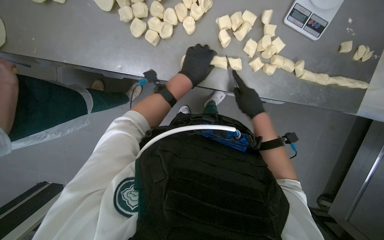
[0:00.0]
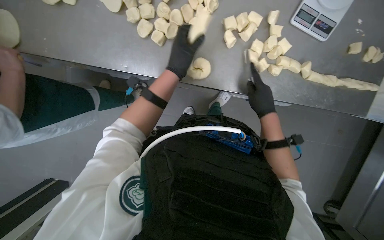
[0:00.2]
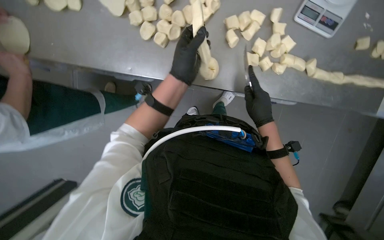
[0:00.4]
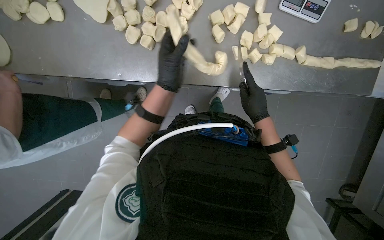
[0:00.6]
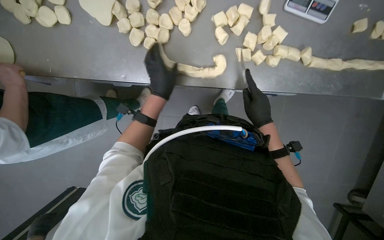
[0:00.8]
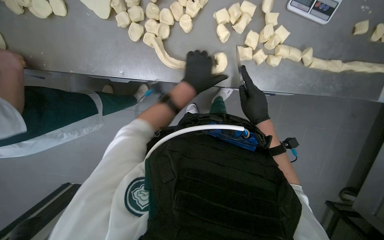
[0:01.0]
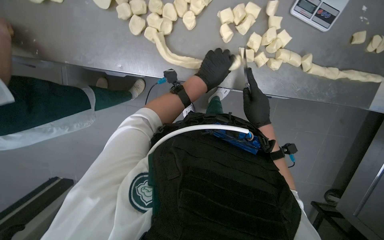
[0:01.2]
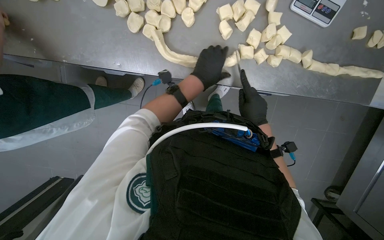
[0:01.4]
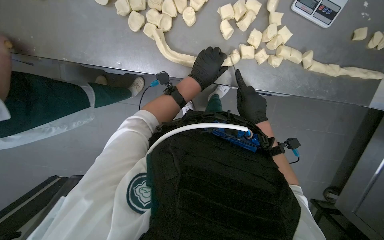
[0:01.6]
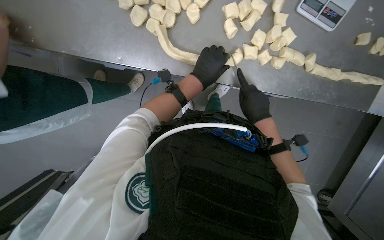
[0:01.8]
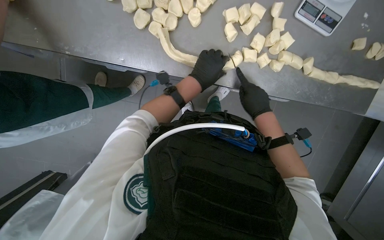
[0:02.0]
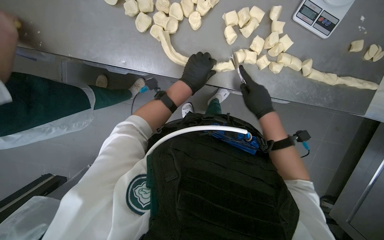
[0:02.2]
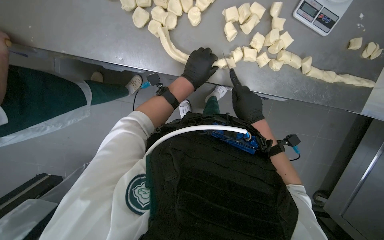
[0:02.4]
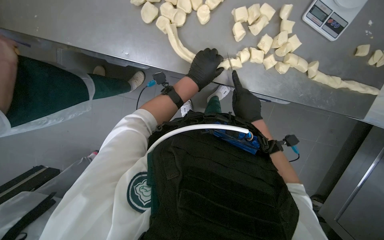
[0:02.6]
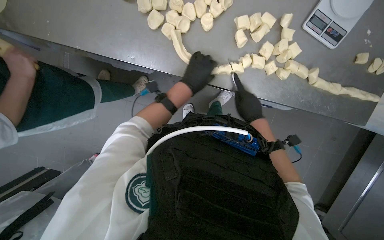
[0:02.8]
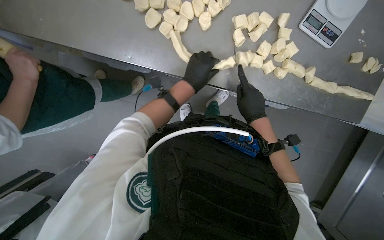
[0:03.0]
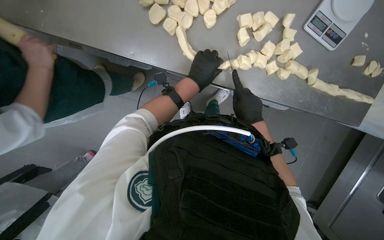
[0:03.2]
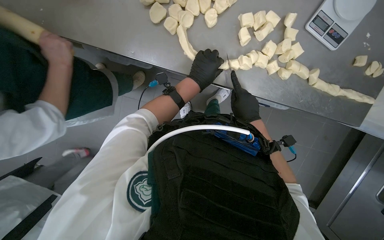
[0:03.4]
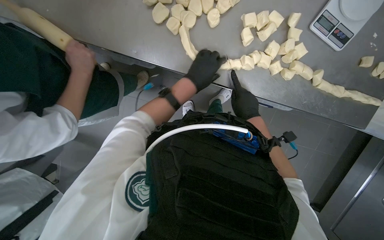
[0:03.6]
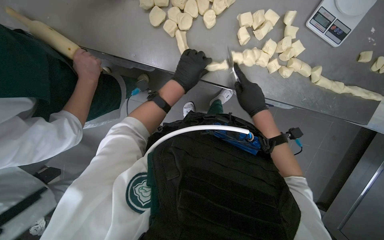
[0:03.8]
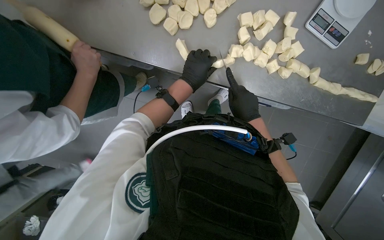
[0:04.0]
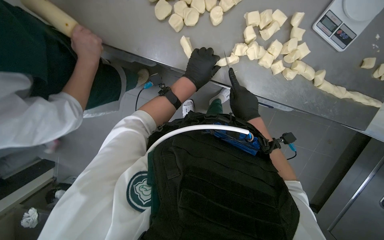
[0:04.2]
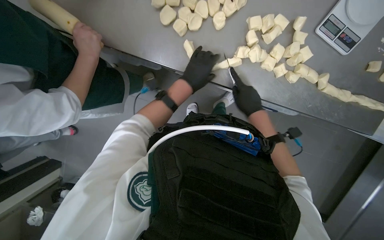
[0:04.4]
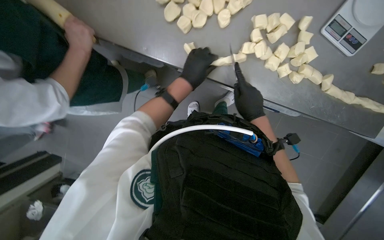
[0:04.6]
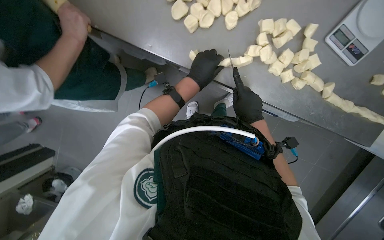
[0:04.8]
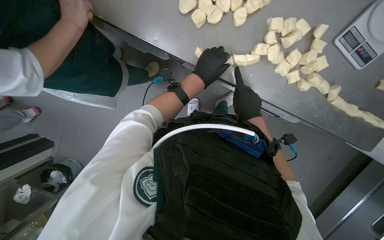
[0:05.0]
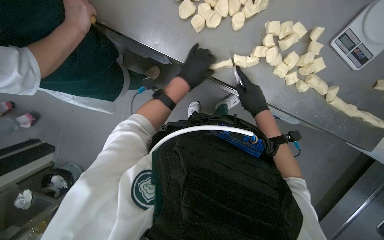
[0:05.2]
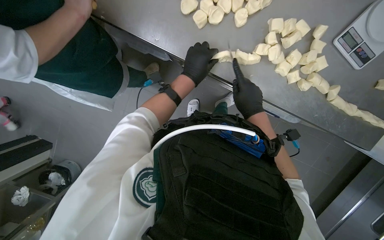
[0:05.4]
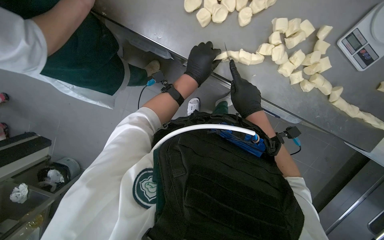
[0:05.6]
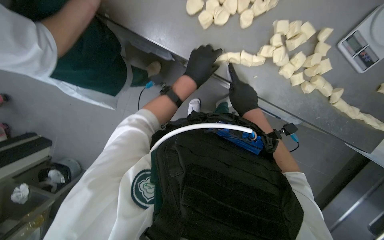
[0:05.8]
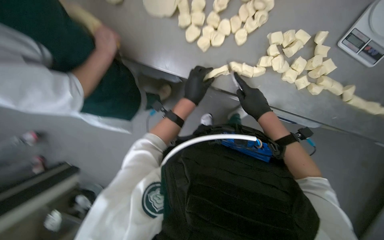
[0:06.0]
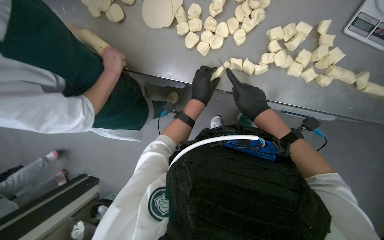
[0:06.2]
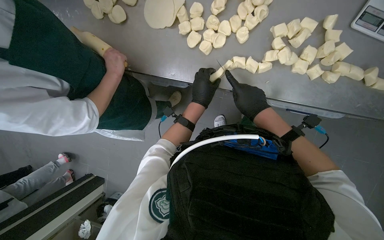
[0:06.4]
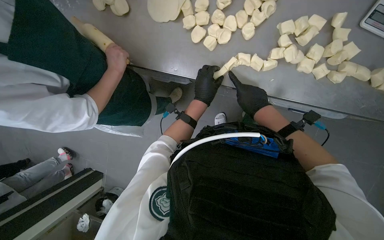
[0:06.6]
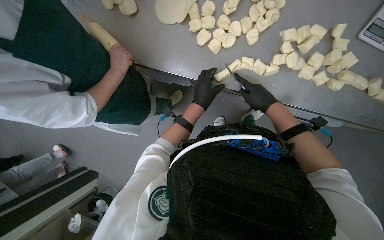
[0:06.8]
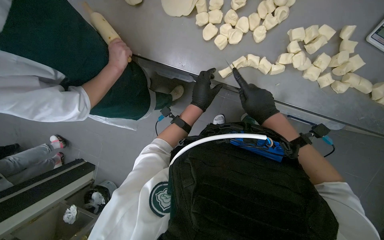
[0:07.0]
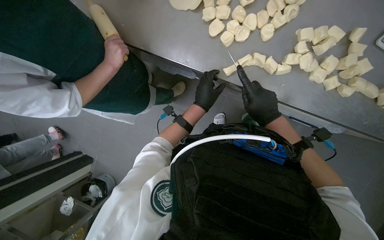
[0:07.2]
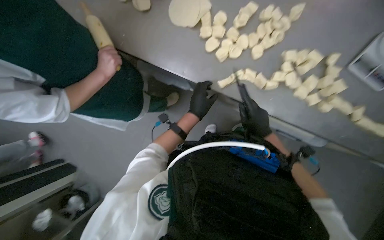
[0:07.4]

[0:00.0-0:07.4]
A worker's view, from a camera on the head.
Job: preparing food.
The whole recording: Shaping and cutting dough into portions. The worker shapes a long piece of dough and then cuts it into smaller portions.
0:00.0 to 0:01.4: The left hand goes to the left and returns, approximately 5 cm each way.
0:01.4 to 0:03.0: The hands work in one place, with small movements.
0:03.0 to 0:04.4: The hands make small movements and keep their place.
0:04.4 to 0:06.0: The hands stay close to where they were, moving slightly.
0:06.0 to 0:07.4: The hands are busy where they are.

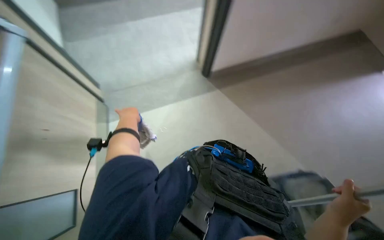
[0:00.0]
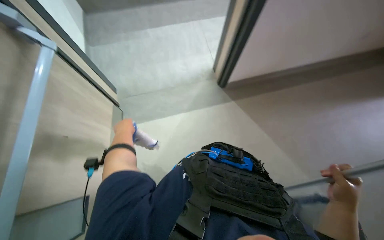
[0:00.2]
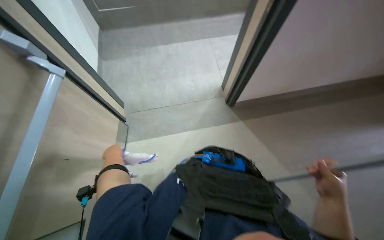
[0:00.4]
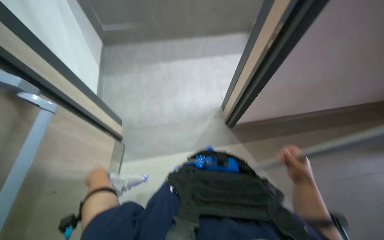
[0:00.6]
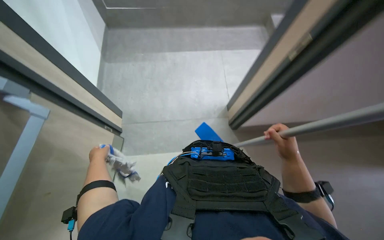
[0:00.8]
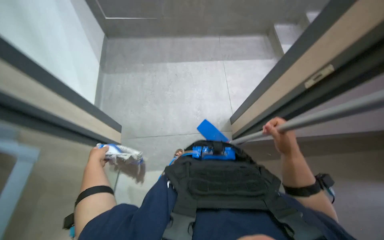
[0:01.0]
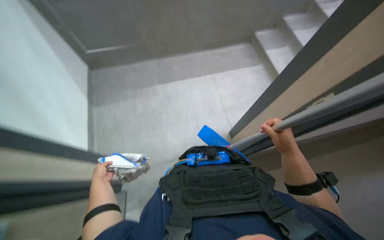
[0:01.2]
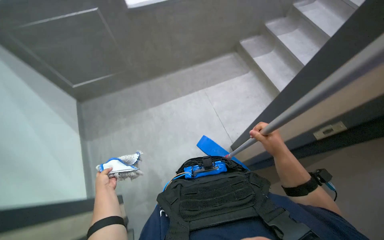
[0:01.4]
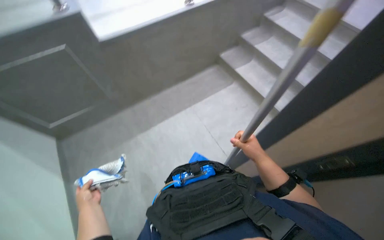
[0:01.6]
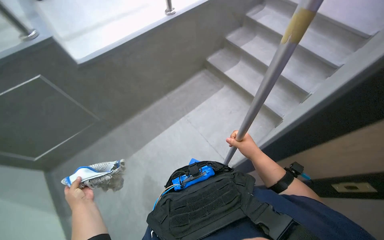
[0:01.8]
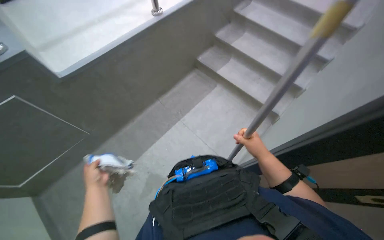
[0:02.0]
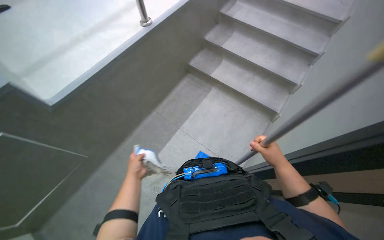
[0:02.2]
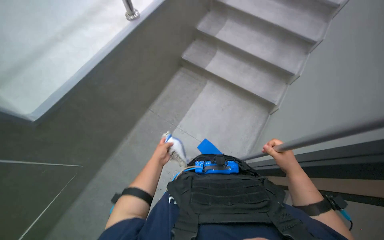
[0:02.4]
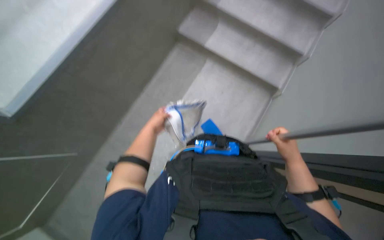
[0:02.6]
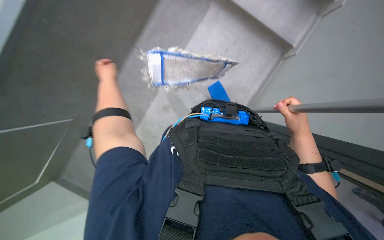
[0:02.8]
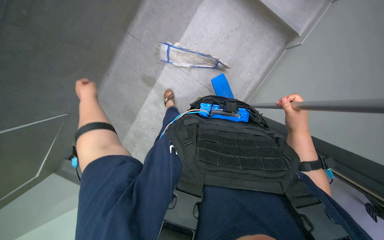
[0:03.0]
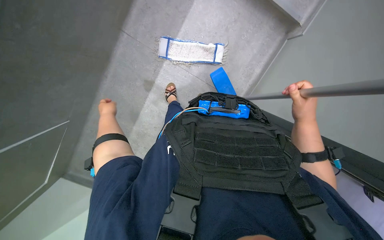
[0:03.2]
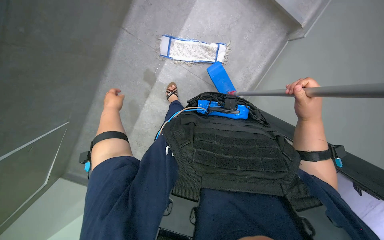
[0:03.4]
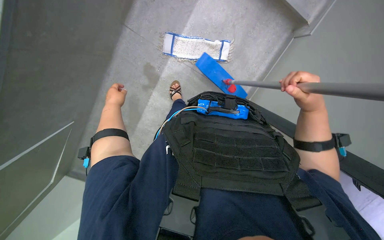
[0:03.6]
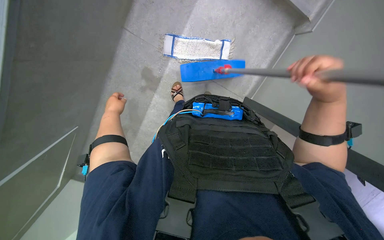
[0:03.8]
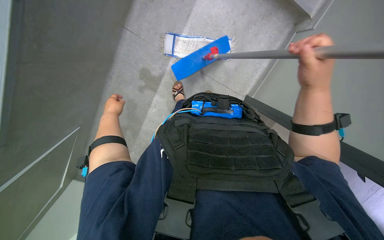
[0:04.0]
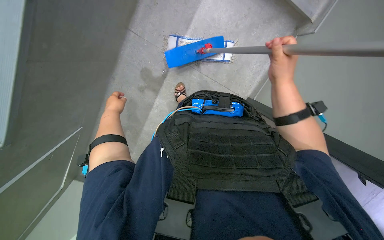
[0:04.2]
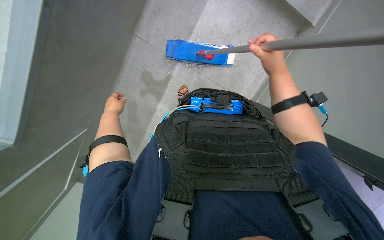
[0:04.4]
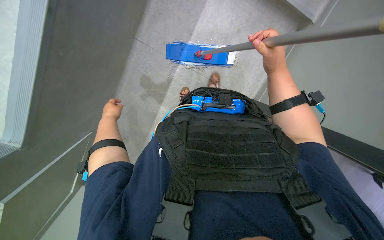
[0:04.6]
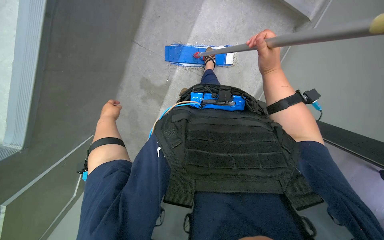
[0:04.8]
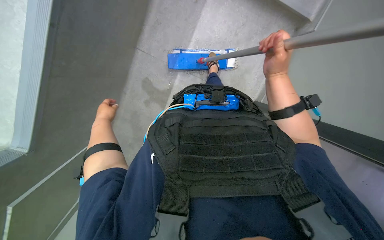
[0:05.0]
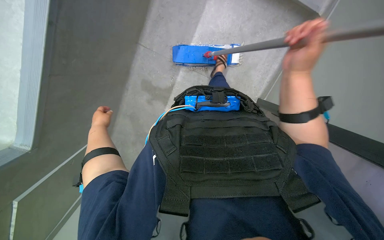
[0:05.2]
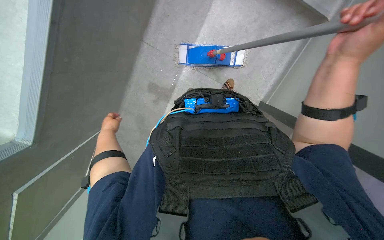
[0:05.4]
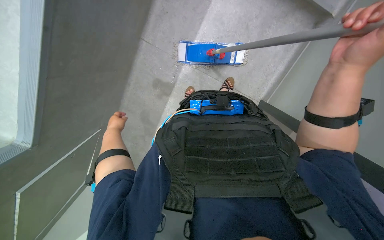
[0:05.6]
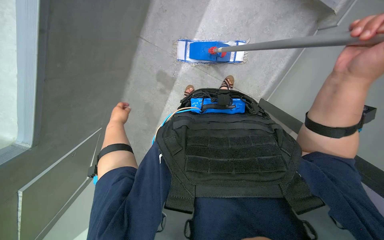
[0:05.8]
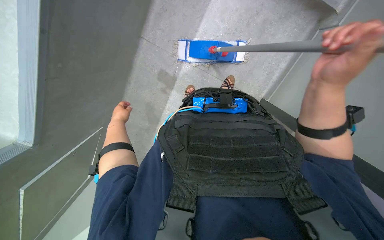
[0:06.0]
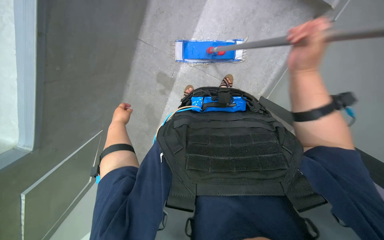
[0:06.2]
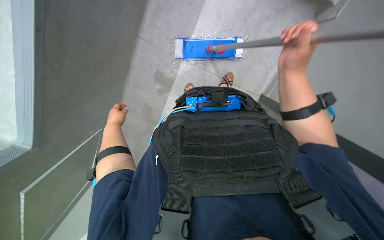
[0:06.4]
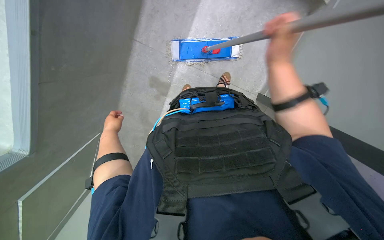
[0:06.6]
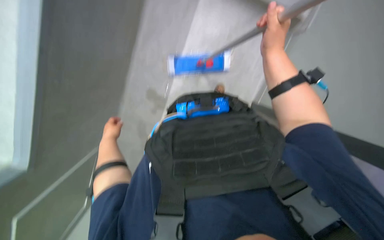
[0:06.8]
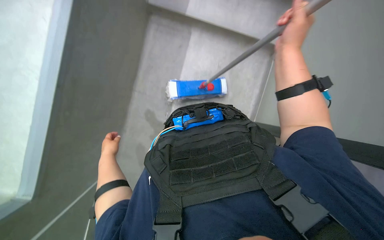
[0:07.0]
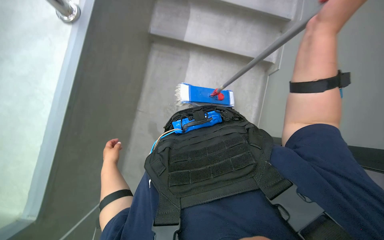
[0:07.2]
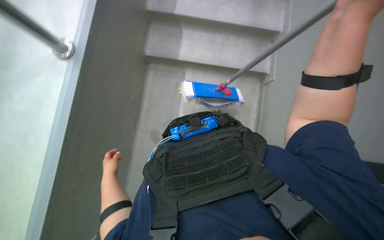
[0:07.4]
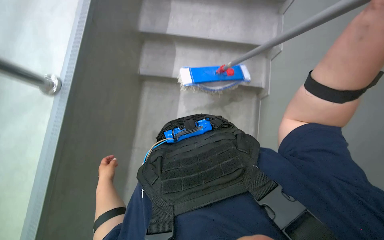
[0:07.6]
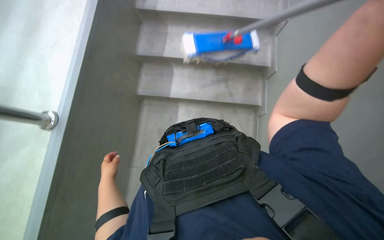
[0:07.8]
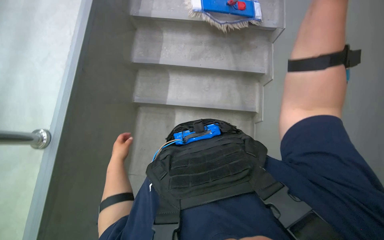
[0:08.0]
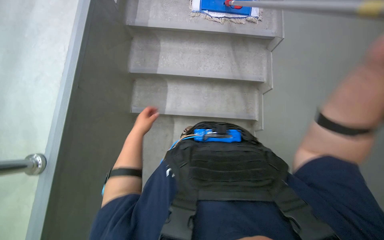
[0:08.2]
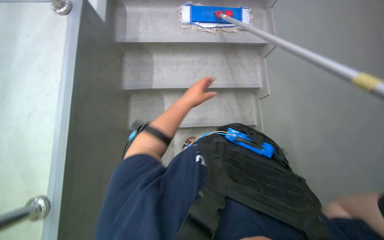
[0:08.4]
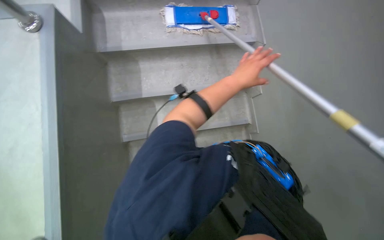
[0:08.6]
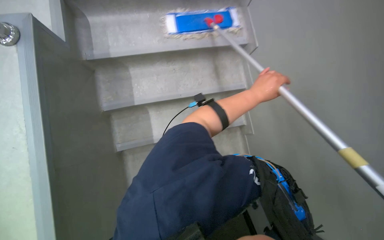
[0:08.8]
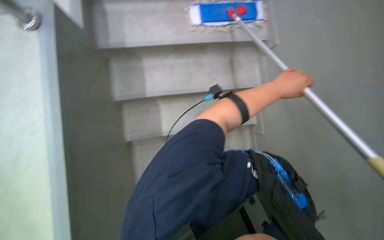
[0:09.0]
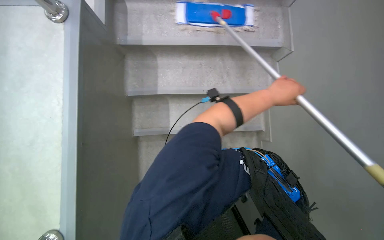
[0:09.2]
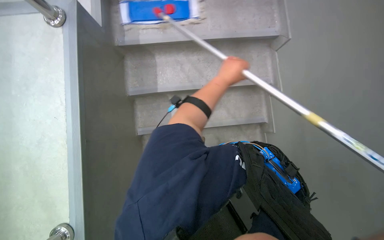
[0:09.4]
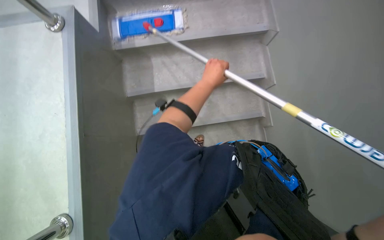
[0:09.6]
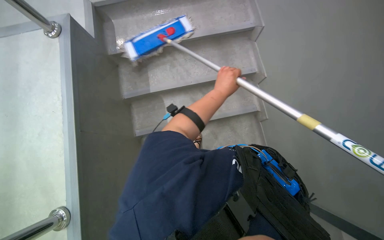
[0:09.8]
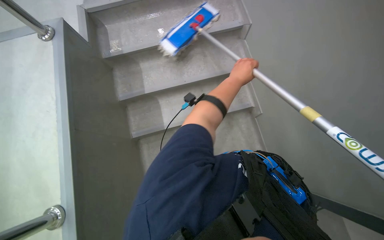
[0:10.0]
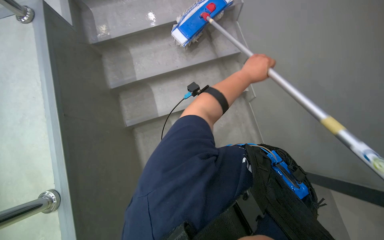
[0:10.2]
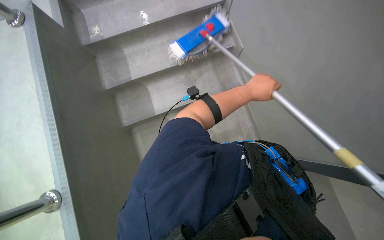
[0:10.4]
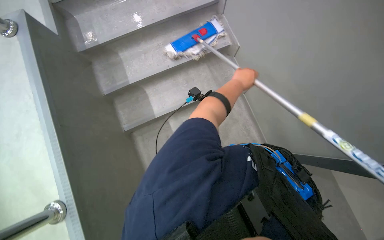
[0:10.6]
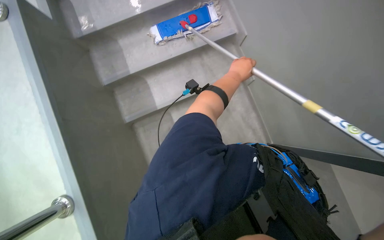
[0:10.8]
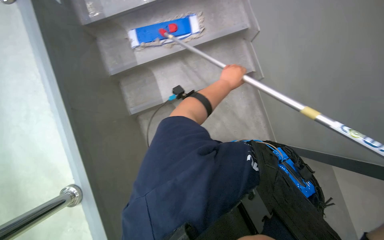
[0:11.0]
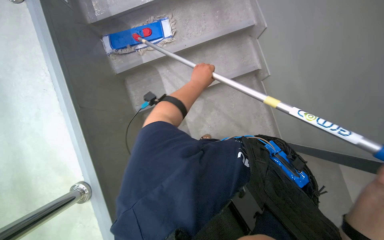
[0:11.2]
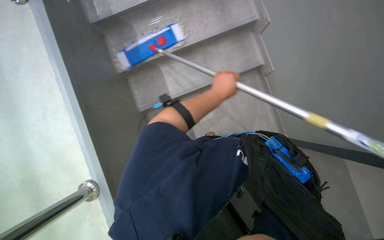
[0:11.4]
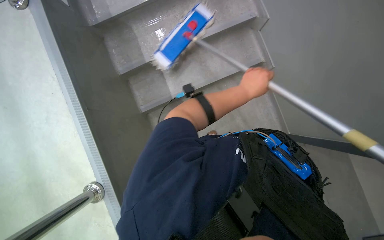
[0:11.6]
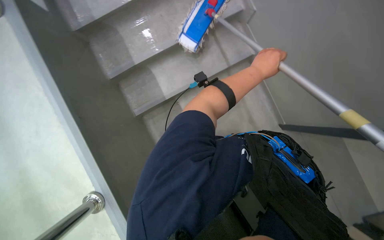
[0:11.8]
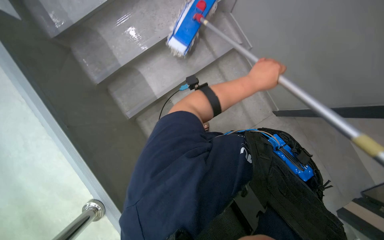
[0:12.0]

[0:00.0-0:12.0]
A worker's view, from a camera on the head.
Job: mopping floor.
The whole recording: Mopping floor and stairs. The worker mops the floor and stairs using a flat mop.
0:00.0 to 0:01.6: The camera pitches upward, by some 20 degrees. Everything in view rotates roughly 35 degrees counterclockwise.
0:01.6 to 0:03.0: The wearer moves roughly 40 cm. The wearer looks about 25 degrees further to the right. The wearer looks about 30 degrees further downward.
0:03.0 to 0:04.4: The right hand moves up the picture and to the left, approximately 20 cm.
0:04.4 to 0:06.0: The right hand moves nearer to the camera and down the picture, about 15 cm.
0:06.0 to 0:07.6: The view tilts about 15 degrees upward. The left hand goes about 15 cm nearer to the camera.
0:07.6 to 0:09.0: The left hand travels to the right and up the picture by roughly 60 cm.
0:10.4 to 0:12.0: The left hand moves roughly 10 cm to the left and comes back.
